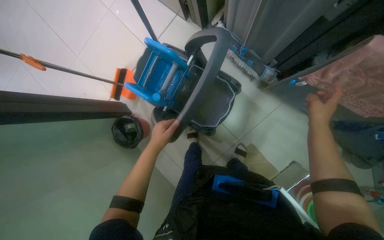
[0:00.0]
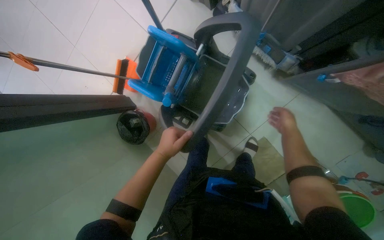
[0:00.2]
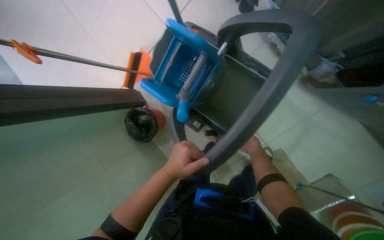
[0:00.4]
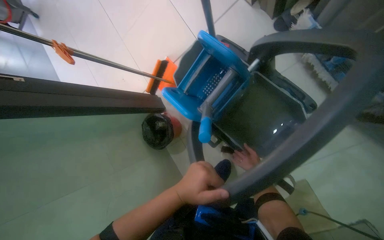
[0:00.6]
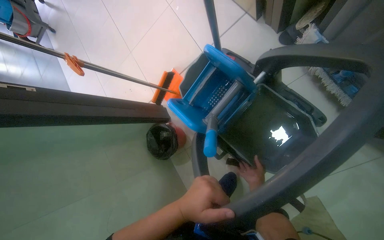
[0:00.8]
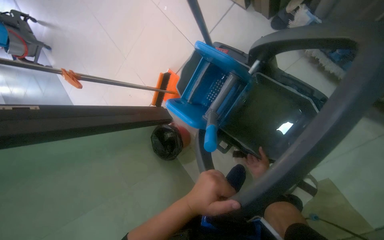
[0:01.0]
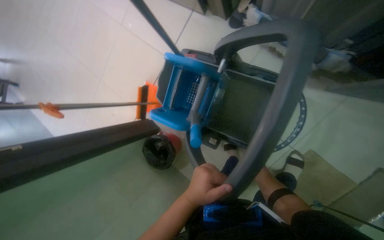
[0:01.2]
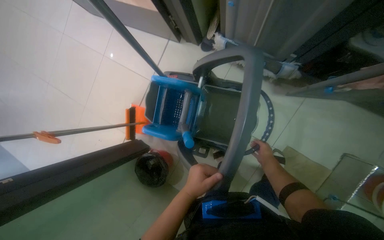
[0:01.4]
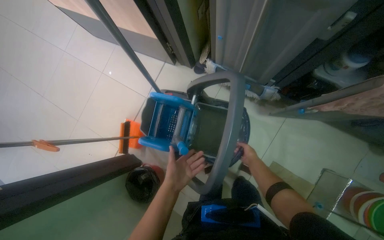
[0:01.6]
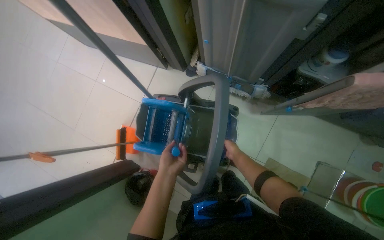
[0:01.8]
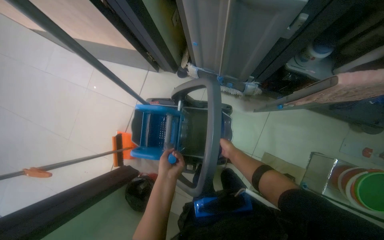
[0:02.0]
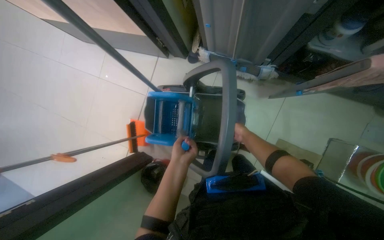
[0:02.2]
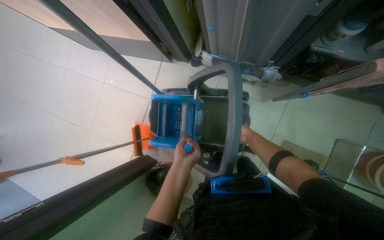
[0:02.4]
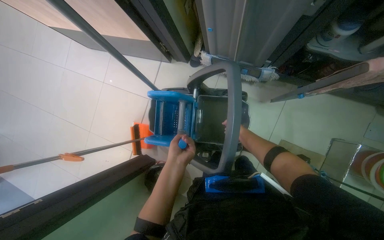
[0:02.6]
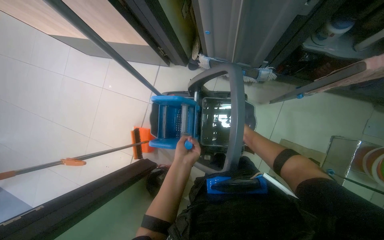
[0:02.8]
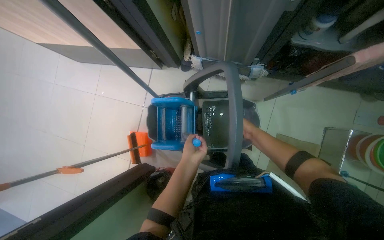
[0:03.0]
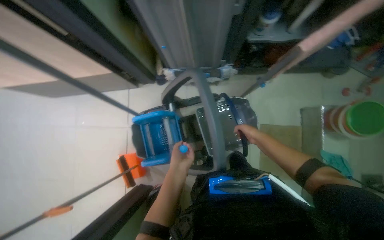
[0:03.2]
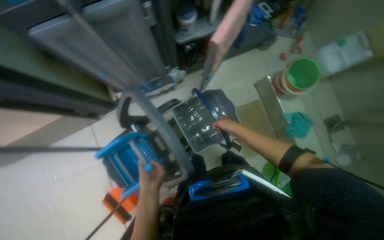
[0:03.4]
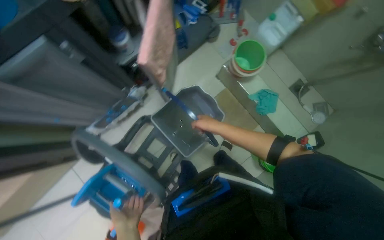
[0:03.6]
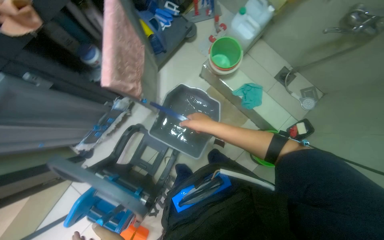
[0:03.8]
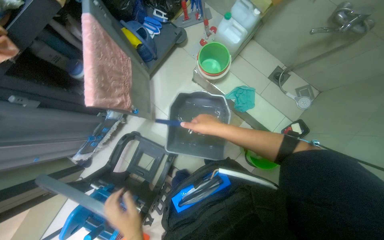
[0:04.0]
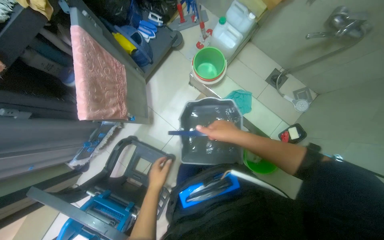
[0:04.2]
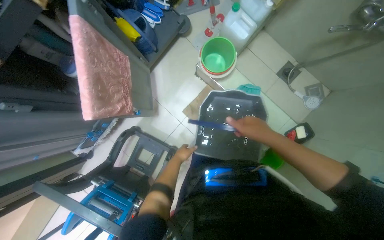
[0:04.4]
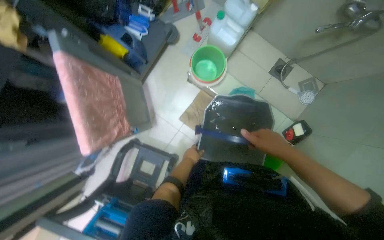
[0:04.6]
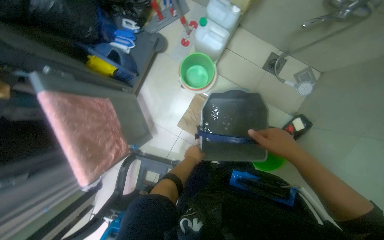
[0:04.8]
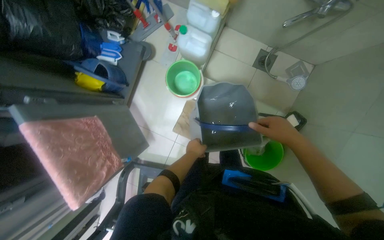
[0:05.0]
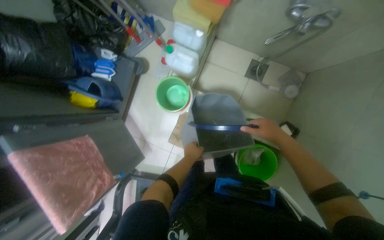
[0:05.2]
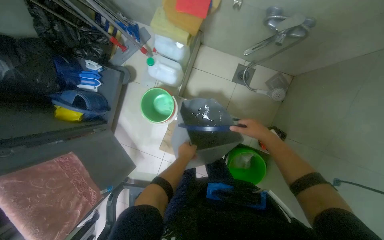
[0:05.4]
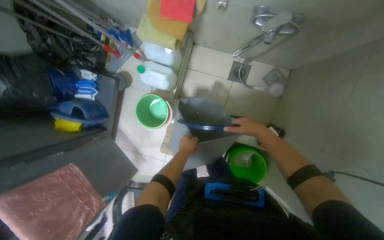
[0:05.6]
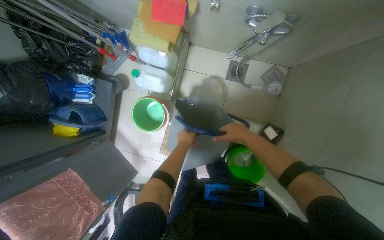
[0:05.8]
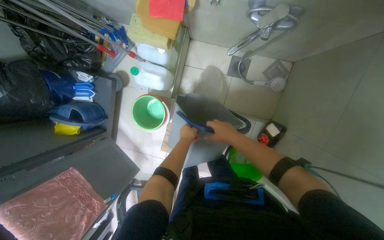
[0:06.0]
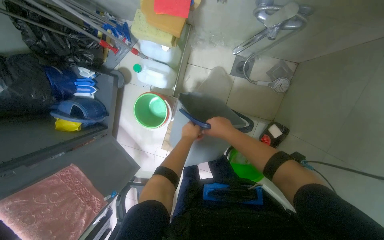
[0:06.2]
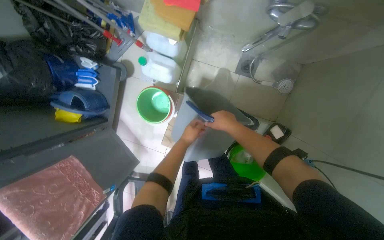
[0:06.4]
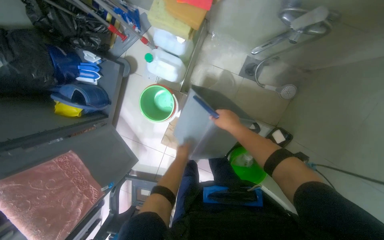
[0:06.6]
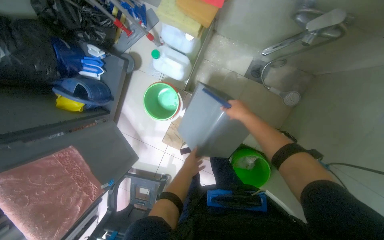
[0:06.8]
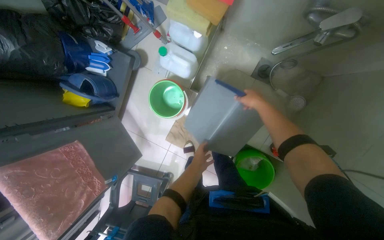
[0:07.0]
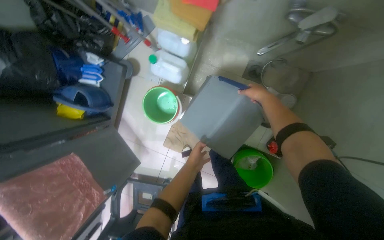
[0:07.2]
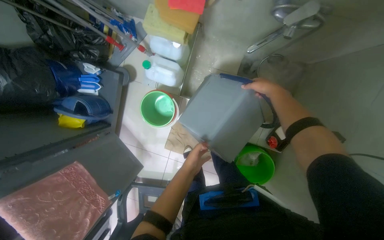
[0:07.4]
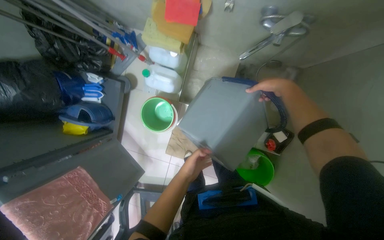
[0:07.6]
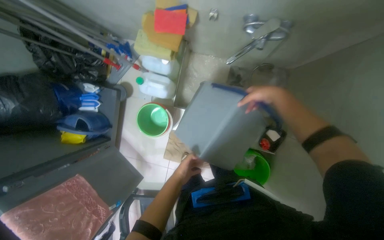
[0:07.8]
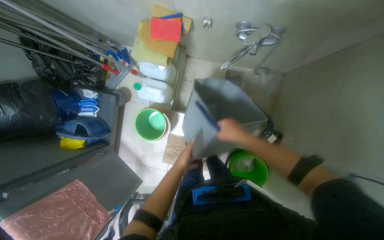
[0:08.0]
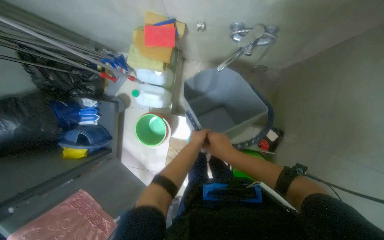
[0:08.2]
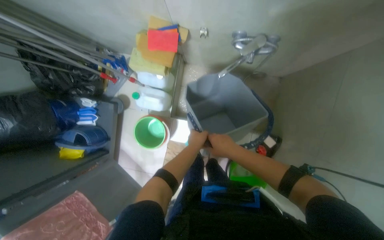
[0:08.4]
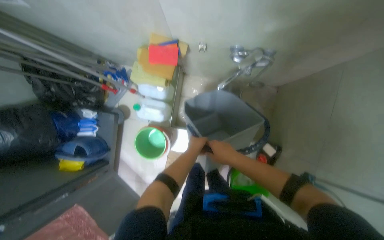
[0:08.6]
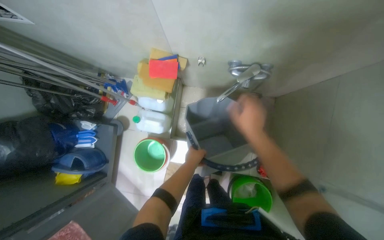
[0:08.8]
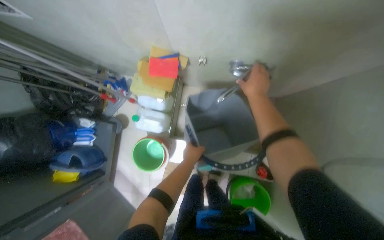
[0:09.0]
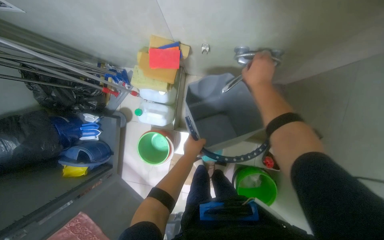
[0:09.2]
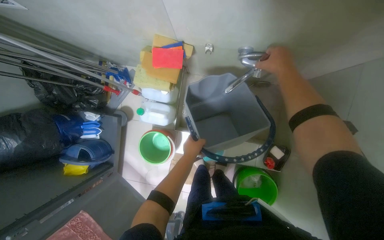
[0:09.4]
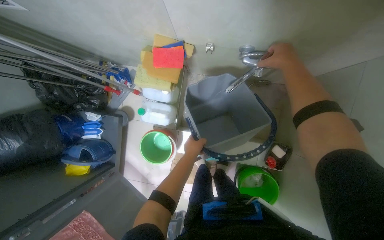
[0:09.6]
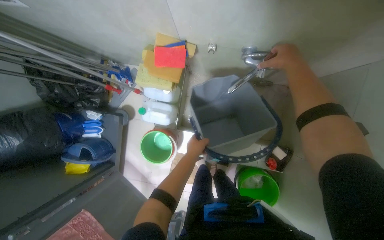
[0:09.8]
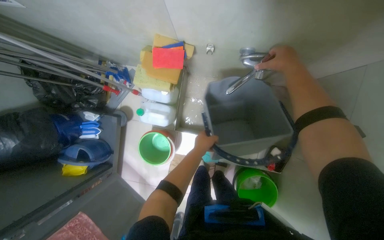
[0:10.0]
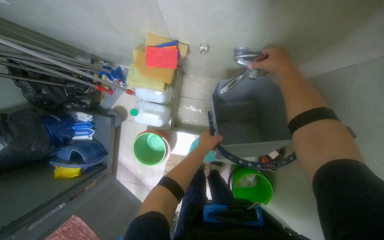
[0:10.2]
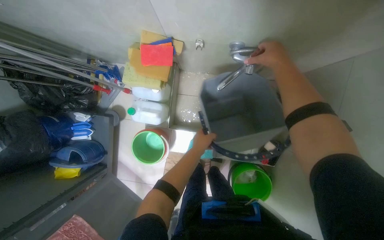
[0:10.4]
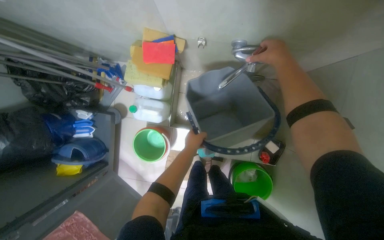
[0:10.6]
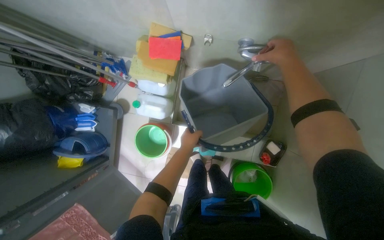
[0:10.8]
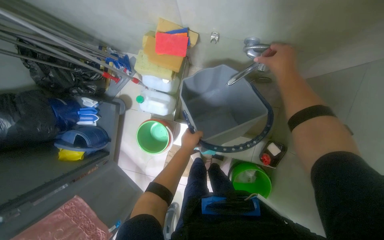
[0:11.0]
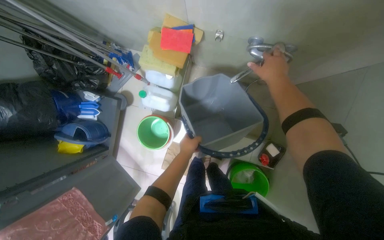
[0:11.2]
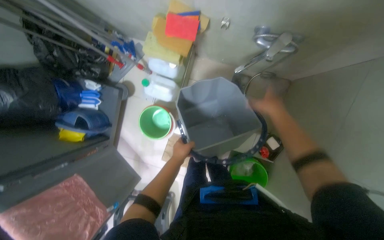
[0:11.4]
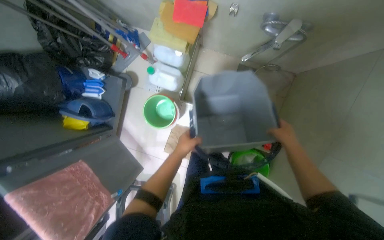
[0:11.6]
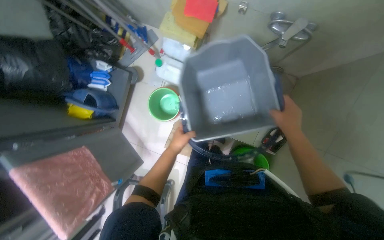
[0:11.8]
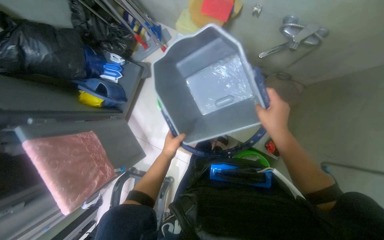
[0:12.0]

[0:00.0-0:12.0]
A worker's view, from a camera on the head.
Job: preparing cleaning supplies.
The whole recording: Preparing cleaning supplies. The worker prepares cleaning supplies by assembling the mop and bucket, filling buckets with water, and soaking cloths.
0.0 to 1.6 s: The camera pitches upward, by approximately 15 degrees.
3.0 to 4.4 s: The wearer moves about 60 cm. Everything in view rotates roughly 60 degrees counterclockwise.
4.4 to 6.0 s: The wearer moves about 60 cm. Everything in view rotates some 30 degrees counterclockwise.
6.0 to 7.6 s: The left hand travels down the picture by approximately 10 cm. Meanwhile the right hand shifts some 20 cm to the right and up the picture.
7.6 to 9.0 s: The right hand is displaced to the left by roughly 10 cm, and goes down the picture and returns, about 15 cm each way; the left hand travels up the picture and nearer to the camera by roughly 25 cm.
9.0 to 10.4 s: The hands stay close to where they were, moving slightly.
10.4 to 12.0 s: The right hand goes some 35 cm down the picture. The left hand goes some 20 cm to the left.

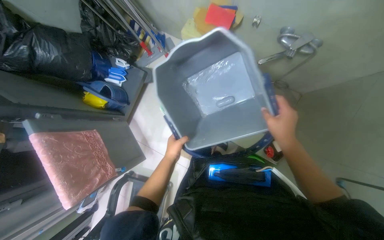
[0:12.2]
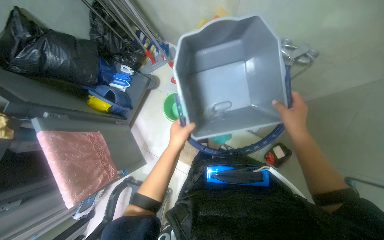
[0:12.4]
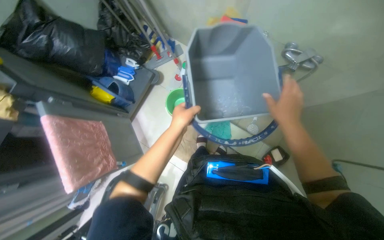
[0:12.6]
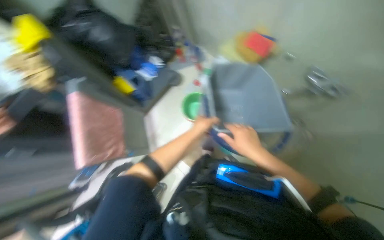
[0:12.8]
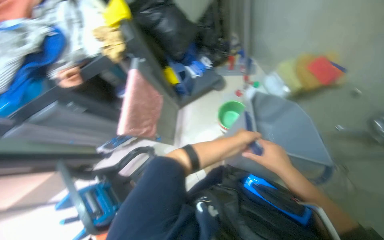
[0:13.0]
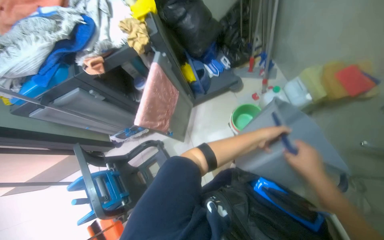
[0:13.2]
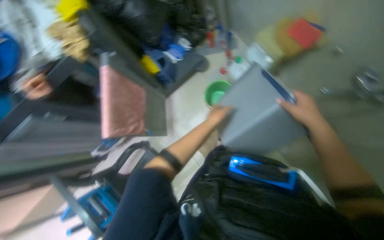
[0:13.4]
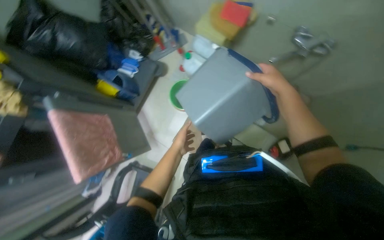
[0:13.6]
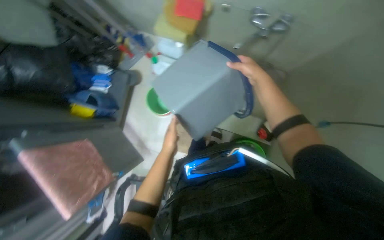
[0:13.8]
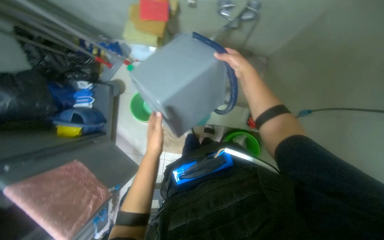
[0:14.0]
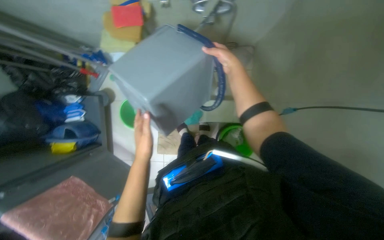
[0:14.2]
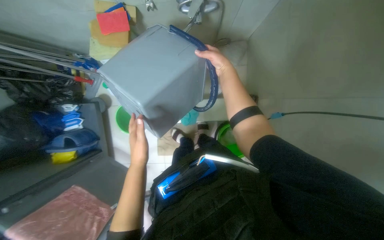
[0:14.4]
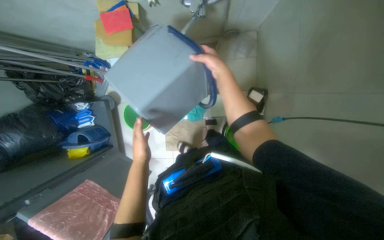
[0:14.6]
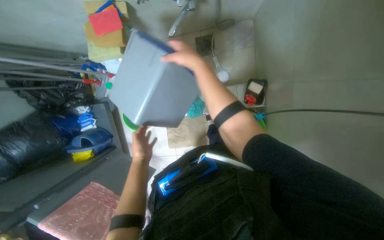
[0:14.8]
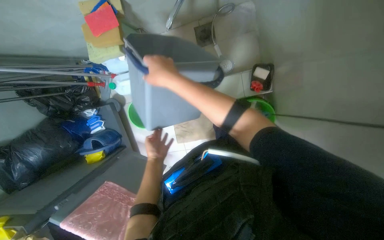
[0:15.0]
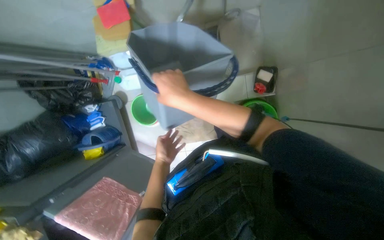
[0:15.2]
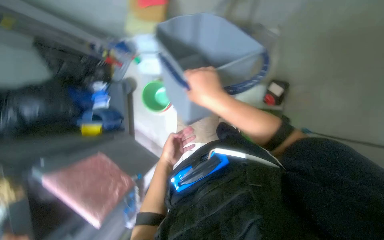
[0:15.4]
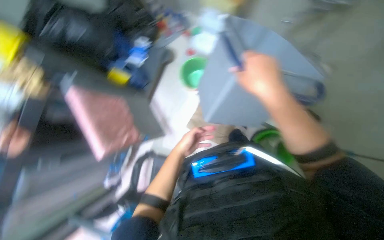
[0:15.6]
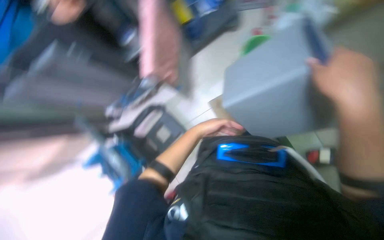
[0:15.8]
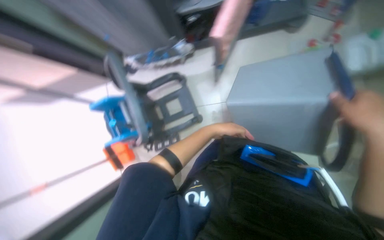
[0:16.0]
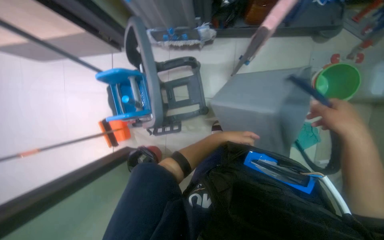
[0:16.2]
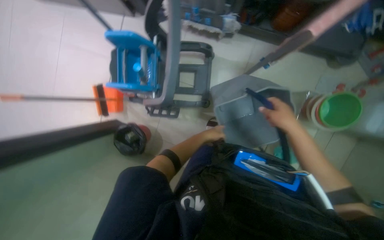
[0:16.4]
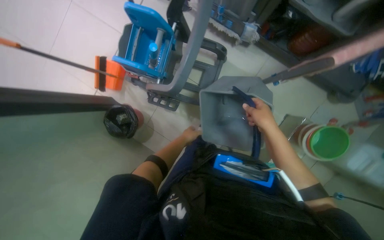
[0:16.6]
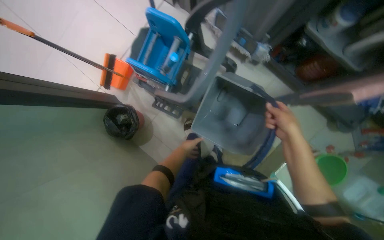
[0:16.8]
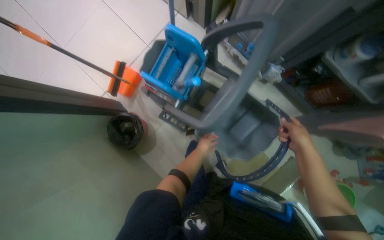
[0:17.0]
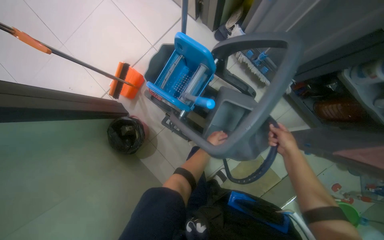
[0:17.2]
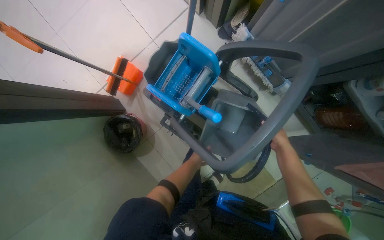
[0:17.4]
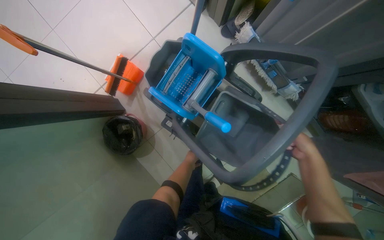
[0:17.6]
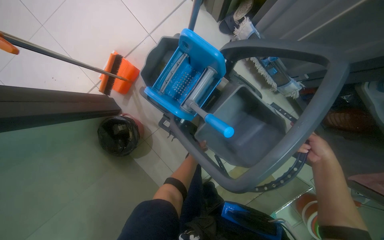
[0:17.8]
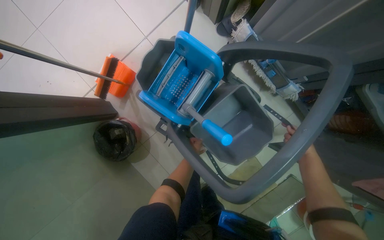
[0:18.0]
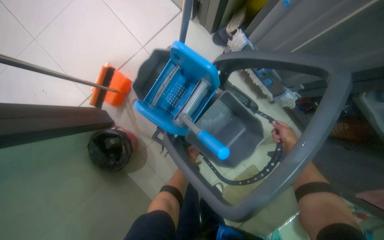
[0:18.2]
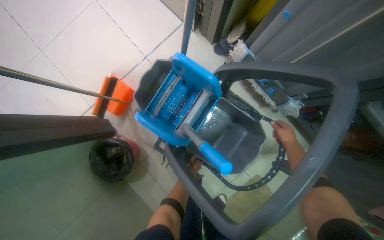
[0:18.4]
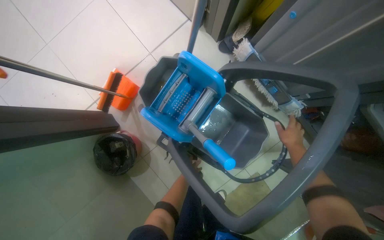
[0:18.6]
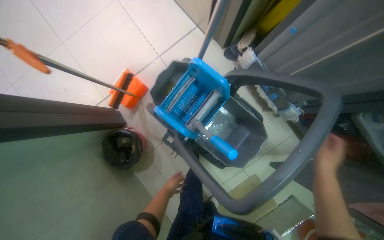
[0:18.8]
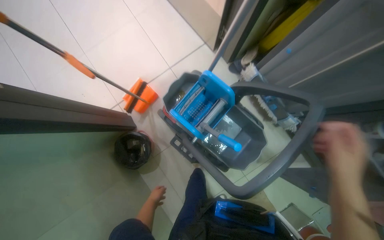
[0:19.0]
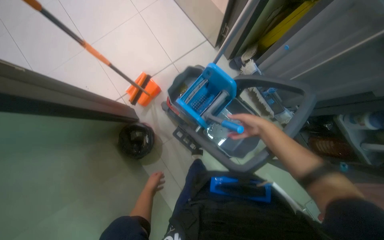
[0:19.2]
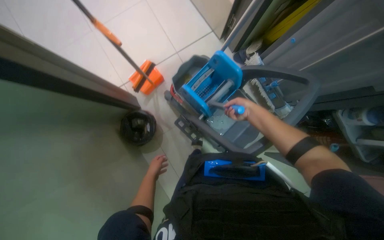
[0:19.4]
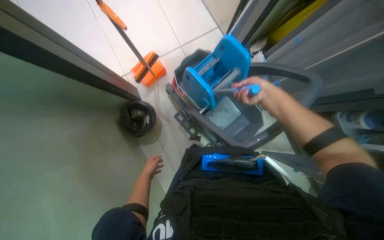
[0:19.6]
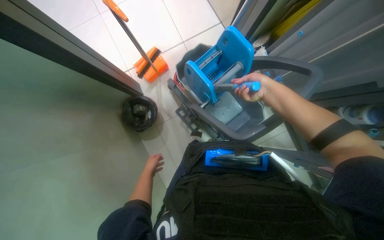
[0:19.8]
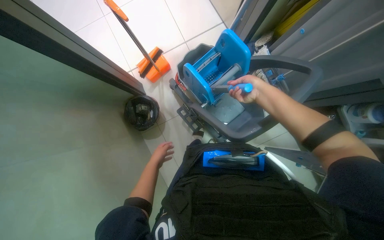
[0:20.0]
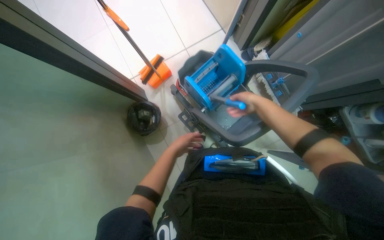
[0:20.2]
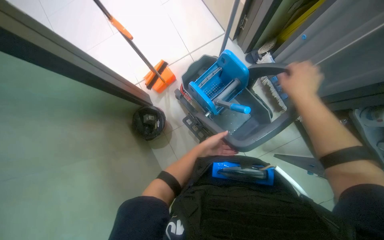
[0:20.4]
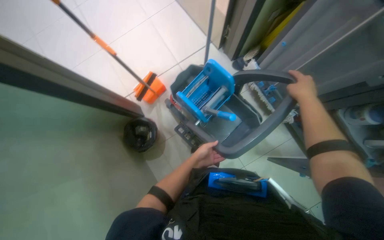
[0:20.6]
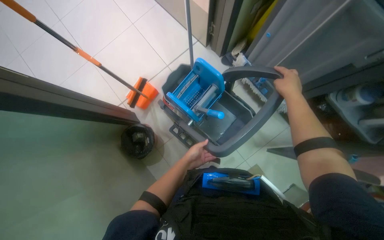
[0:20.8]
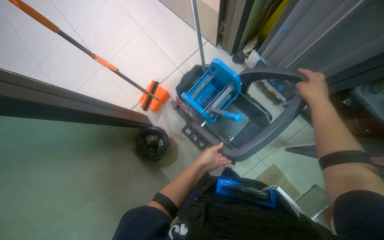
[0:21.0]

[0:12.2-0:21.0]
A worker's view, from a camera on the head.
Job: preparing cleaning supplies.
The whole recording: Preparing cleaning supplies. The worker prepares cleaning supplies by assembling the mop and bucket, filling buckets with water, and soaking cloths.
13.6 to 15.2 s: The scene turns roughly 40 degrees counterclockwise in the picture.
15.2 to 16.6 s: The head travels approximately 40 cm. The view tips downward by roughly 10 degrees. Everything in view rotates about 90 degrees clockwise.
16.6 to 18.0 s: The right hand moves left and right over approximately 20 cm, changing direction 2 times, while the left hand swings nearer and farther, roughly 20 cm each way, with 2 reversals.
18.0 to 19.6 s: The left hand shifts roughly 50 cm nearer to the camera, to the left and down the picture.
19.6 to 21.0 s: The left hand shifts some 20 cm to the right. Meanwhile the right hand heads to the right, covering about 10 cm.
